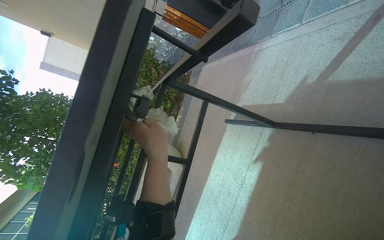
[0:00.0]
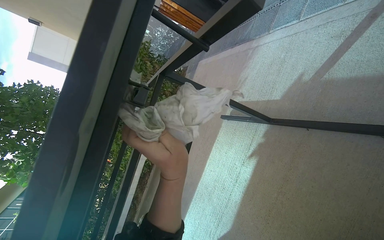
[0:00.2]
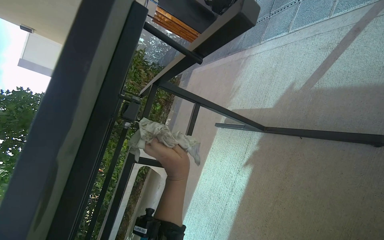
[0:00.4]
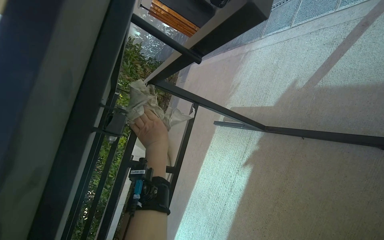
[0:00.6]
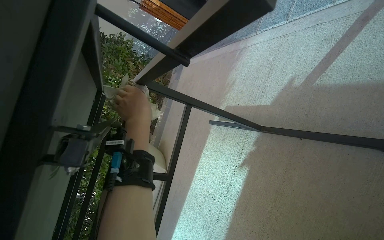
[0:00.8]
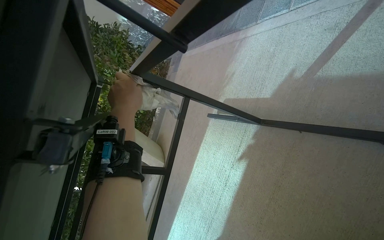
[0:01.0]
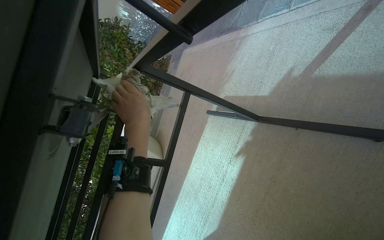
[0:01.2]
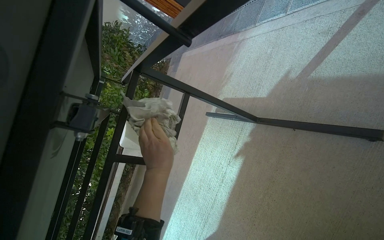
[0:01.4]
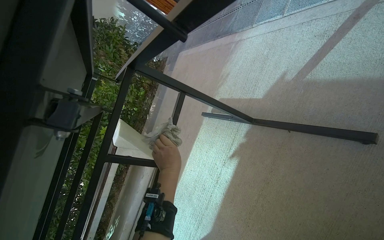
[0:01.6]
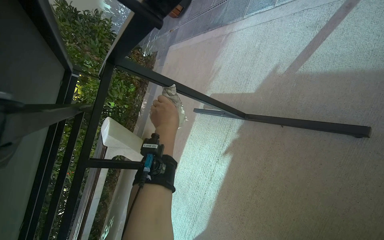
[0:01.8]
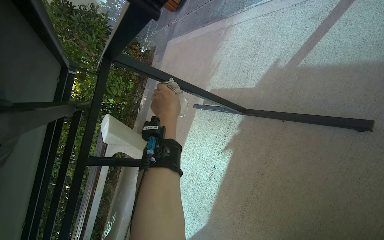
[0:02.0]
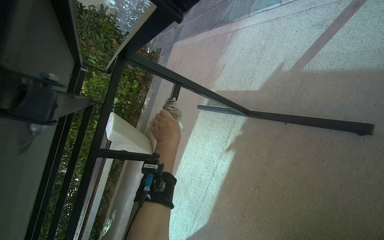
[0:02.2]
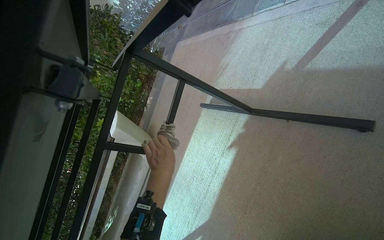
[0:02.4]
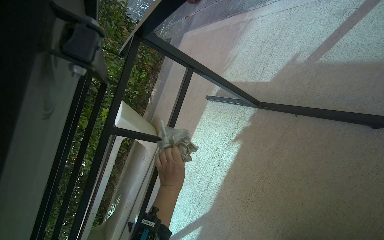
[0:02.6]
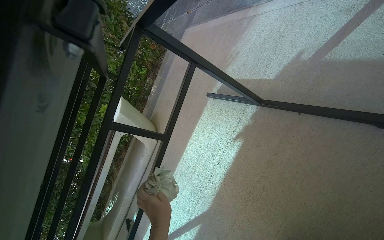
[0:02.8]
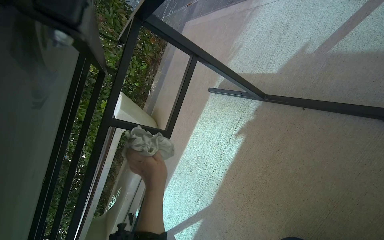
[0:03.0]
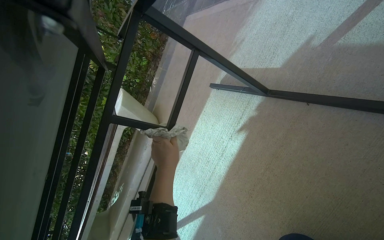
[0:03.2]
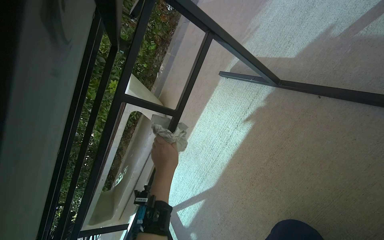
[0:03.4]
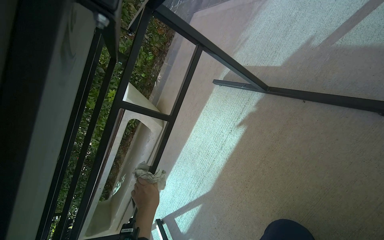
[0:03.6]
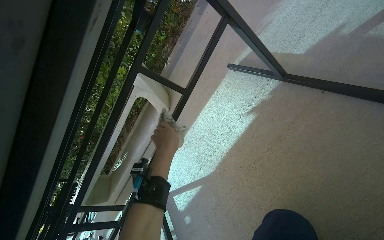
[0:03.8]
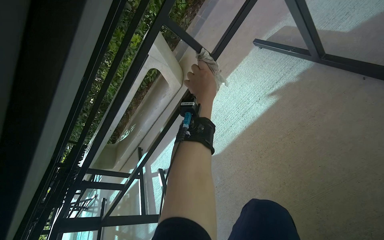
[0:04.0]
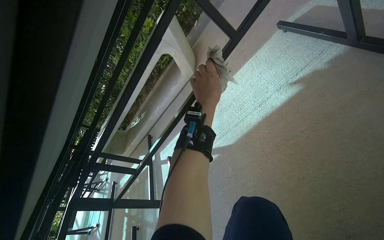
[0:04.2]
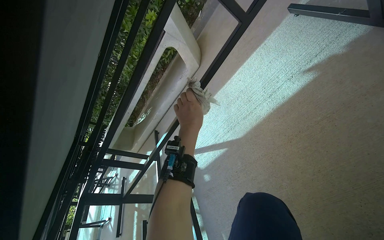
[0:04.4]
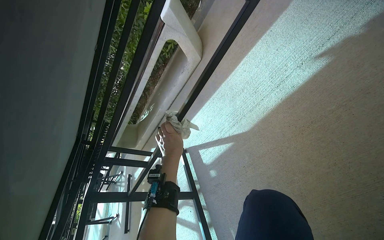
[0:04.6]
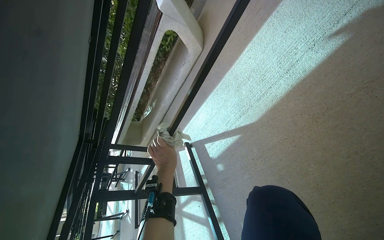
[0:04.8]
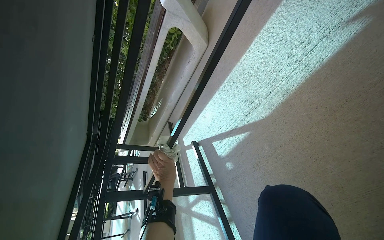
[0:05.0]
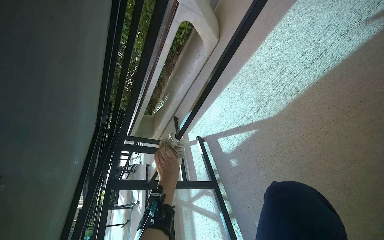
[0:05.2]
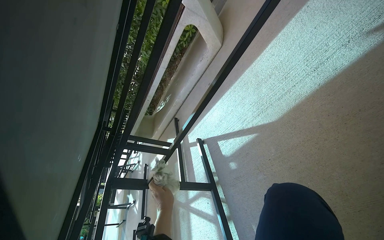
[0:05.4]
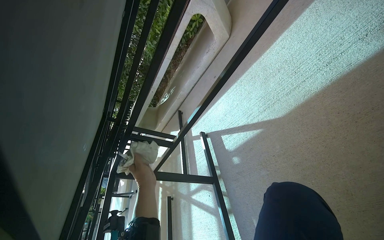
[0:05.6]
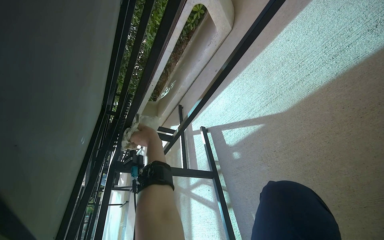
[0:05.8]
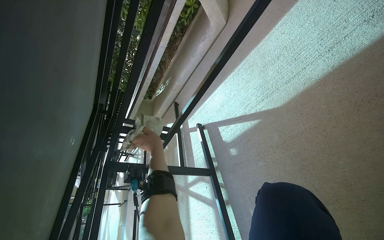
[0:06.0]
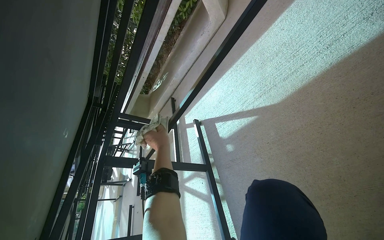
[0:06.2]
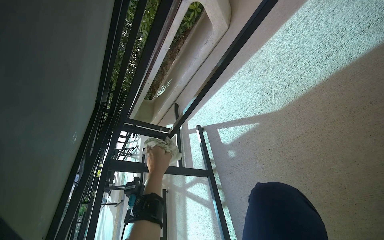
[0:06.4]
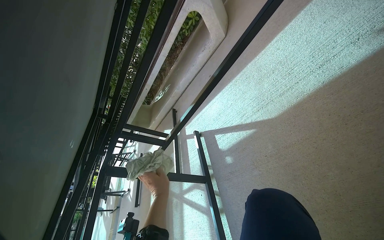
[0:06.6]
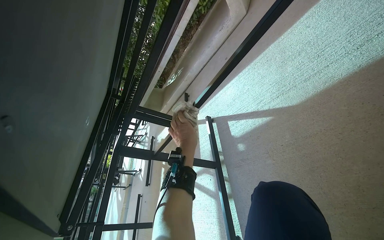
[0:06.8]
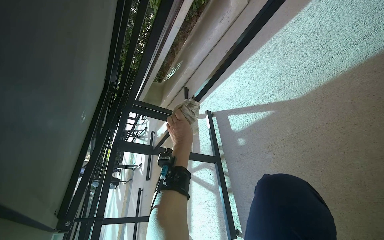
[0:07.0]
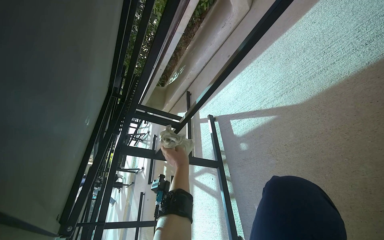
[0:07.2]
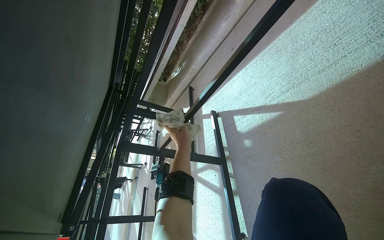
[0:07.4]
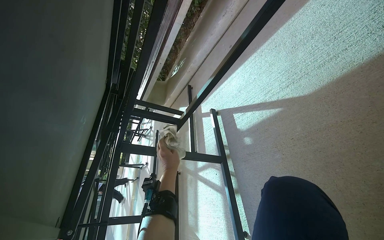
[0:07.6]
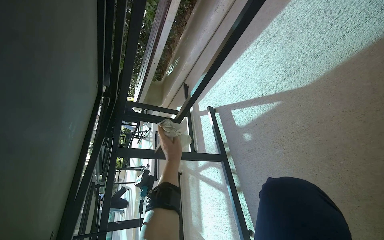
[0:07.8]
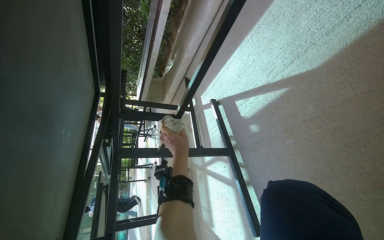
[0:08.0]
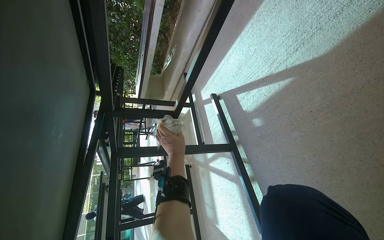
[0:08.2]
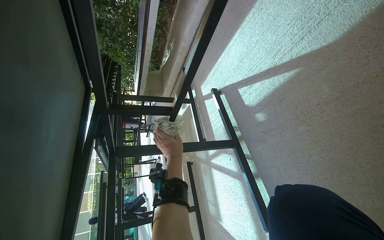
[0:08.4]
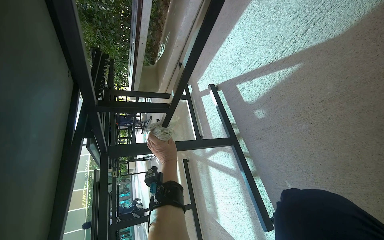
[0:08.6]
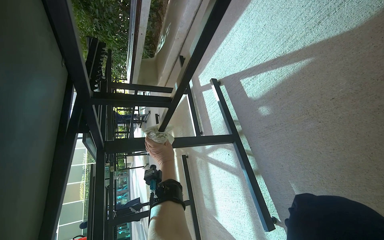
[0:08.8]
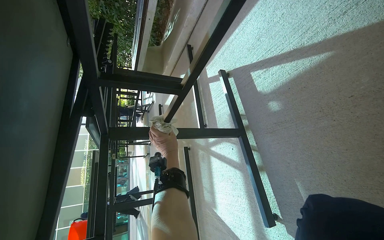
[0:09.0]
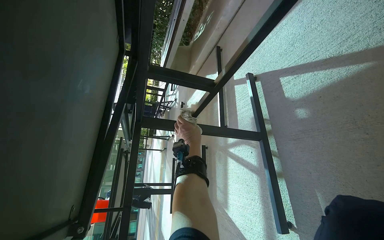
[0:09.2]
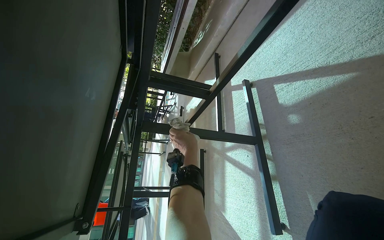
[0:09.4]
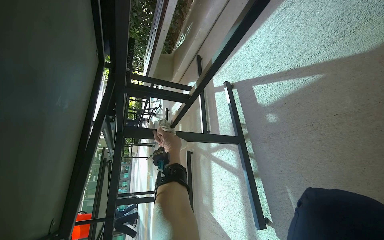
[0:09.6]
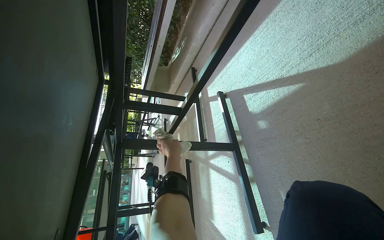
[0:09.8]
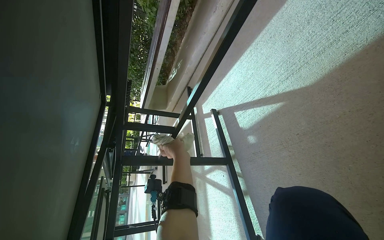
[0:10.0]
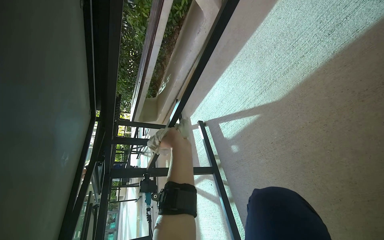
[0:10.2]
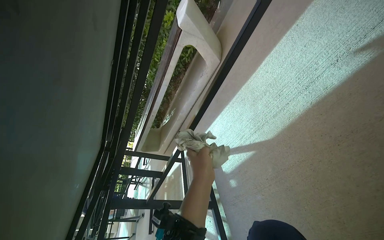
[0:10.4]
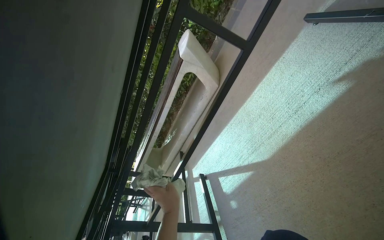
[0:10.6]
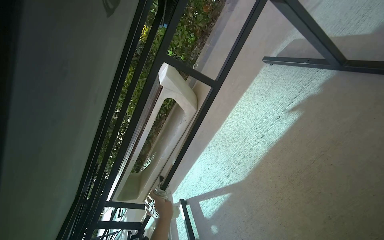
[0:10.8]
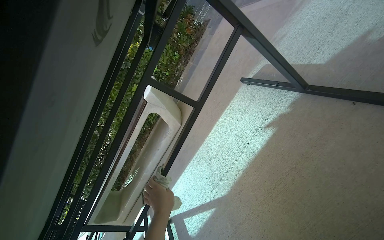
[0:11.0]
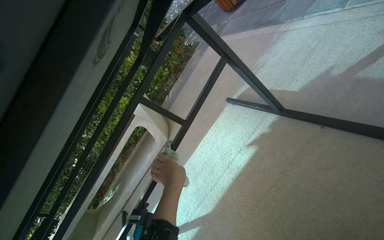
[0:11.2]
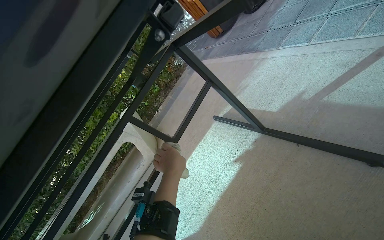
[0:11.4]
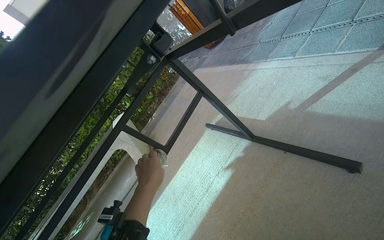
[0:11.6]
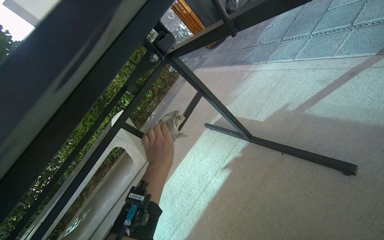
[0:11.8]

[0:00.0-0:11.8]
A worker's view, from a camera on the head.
Job: wiping surfaces.
The whole recording: Wiping underside of outdoor table. The worker wipes the underside of an outdoor table with a cloth.
0:01.4 to 0:03.0: The left hand moves up and down the picture over roughly 30 cm, changing direction 2 times.
0:03.0 to 0:04.4: The wearer looks some 20 degrees further downward. The left hand goes up and down the picture, roughly 35 cm each way, reversing 2 times.
0:04.4 to 0:06.0: The left hand goes roughly 25 cm to the left and farther from the camera, and travels down the picture and back again, roughly 30 cm each way.
0:06.0 to 0:07.4: The left hand moves up and down the picture over roughly 15 cm, changing direction 2 times.
0:07.4 to 0:08.8: The left hand goes some 15 cm down the picture.
0:08.8 to 0:10.4: The wearer looks approximately 25 degrees further upward. The left hand moves nearer to the camera and to the right, roughly 50 cm.
0:10.4 to 0:11.8: The view pans to the right by about 25 degrees. The wearer looks approximately 40 degrees further upward.

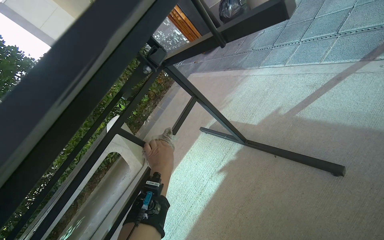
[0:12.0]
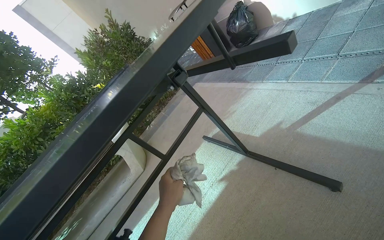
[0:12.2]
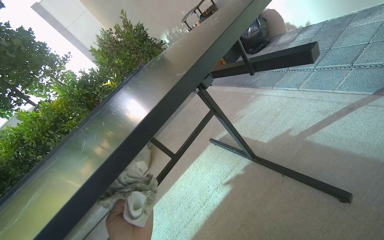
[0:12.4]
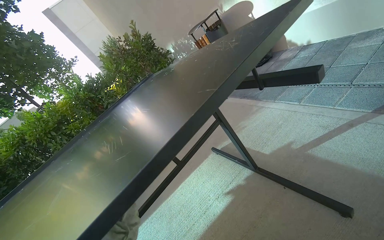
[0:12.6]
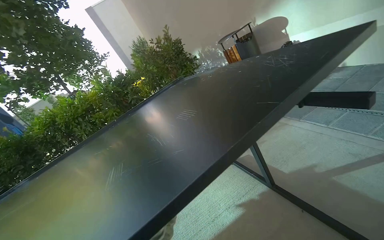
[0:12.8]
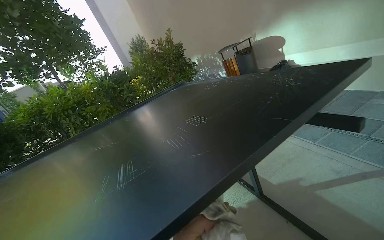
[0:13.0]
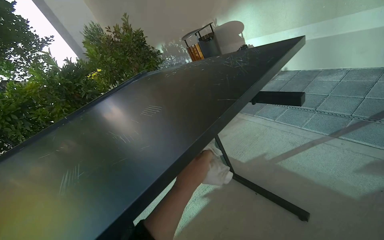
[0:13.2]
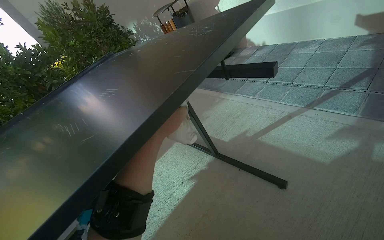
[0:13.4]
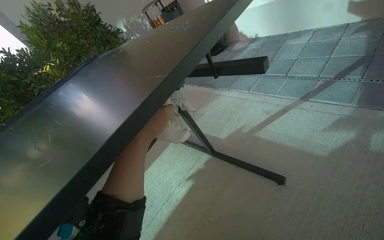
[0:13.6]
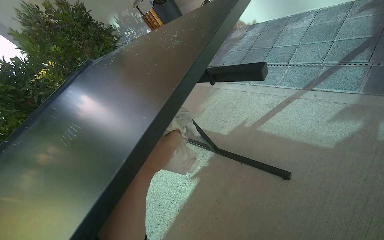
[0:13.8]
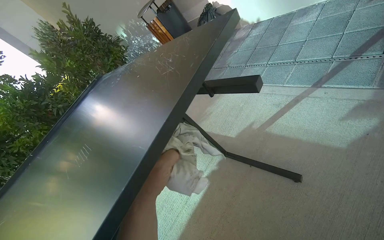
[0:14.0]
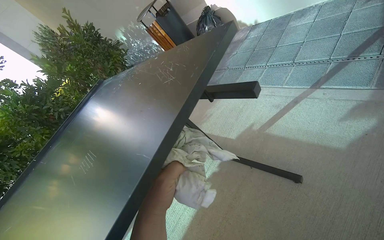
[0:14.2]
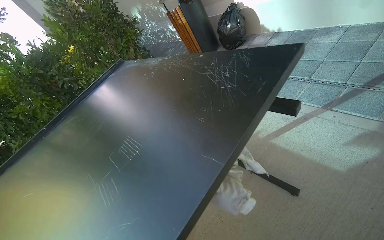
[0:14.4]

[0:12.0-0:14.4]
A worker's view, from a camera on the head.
Job: wiping surfaces.
The whole recording: Wiping underside of outdoor table. The worker wipes the underside of an outdoor table with a cloth.
0:13.2 to 0:14.4: The view tips downward by roughly 15 degrees.

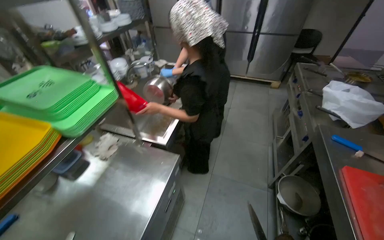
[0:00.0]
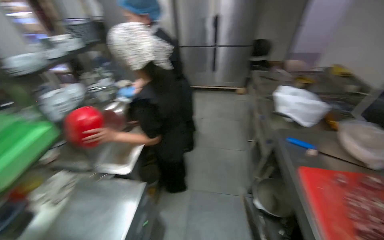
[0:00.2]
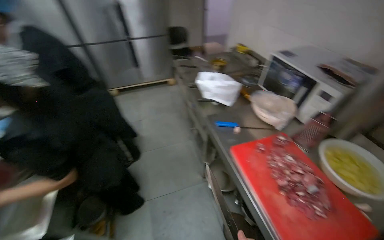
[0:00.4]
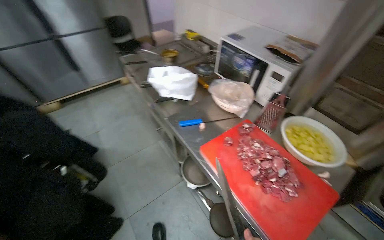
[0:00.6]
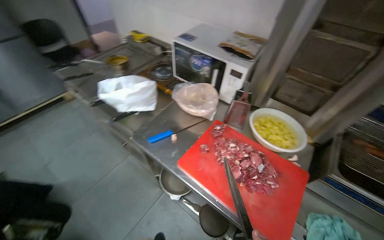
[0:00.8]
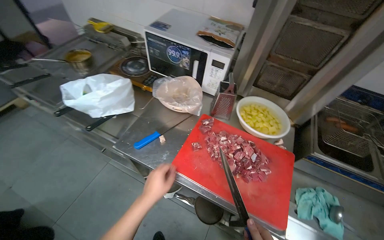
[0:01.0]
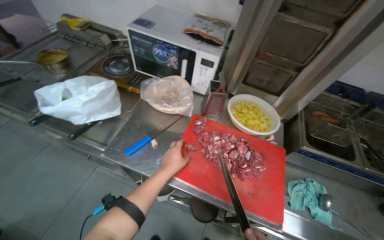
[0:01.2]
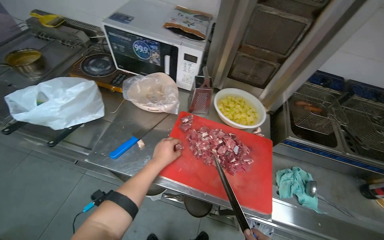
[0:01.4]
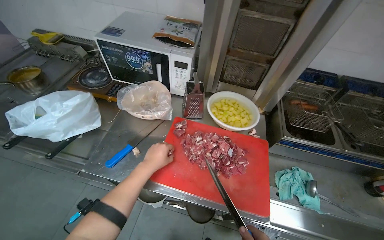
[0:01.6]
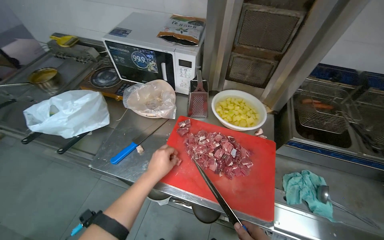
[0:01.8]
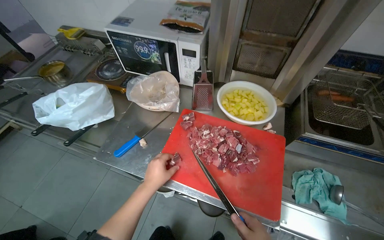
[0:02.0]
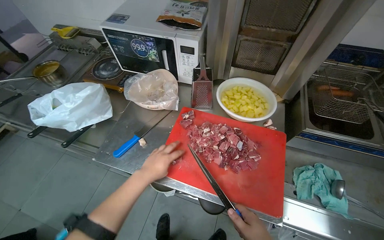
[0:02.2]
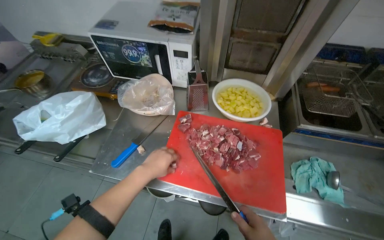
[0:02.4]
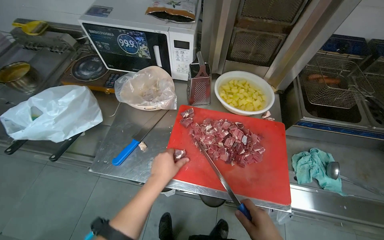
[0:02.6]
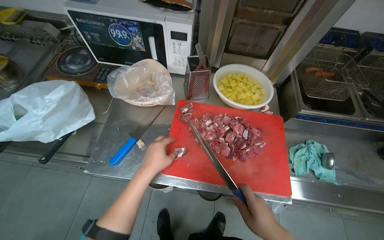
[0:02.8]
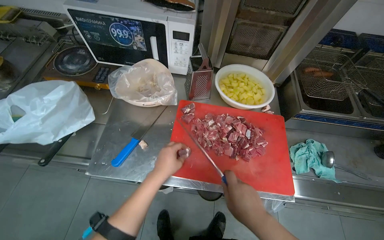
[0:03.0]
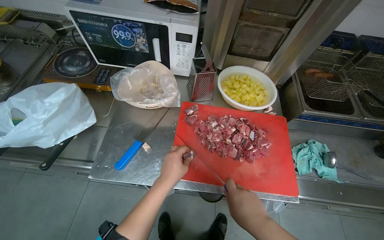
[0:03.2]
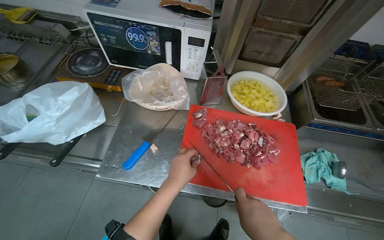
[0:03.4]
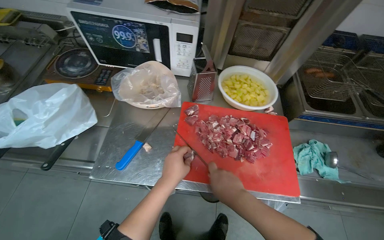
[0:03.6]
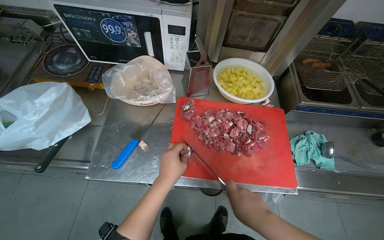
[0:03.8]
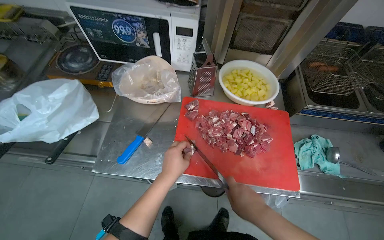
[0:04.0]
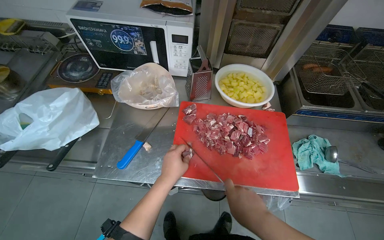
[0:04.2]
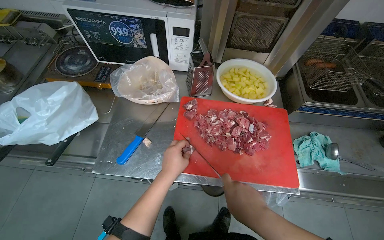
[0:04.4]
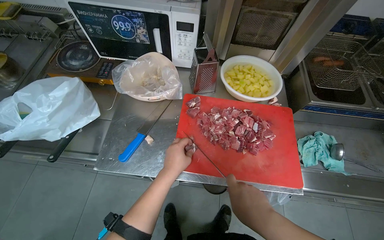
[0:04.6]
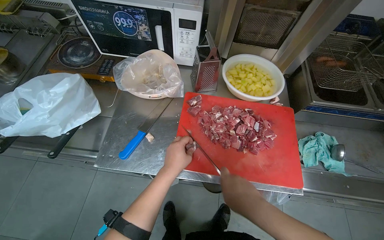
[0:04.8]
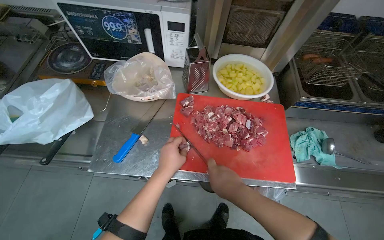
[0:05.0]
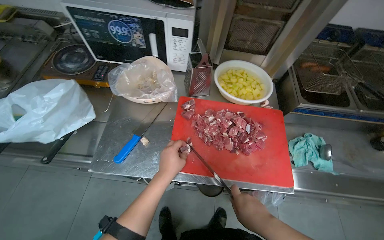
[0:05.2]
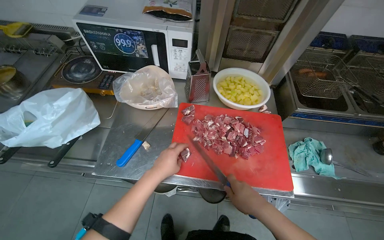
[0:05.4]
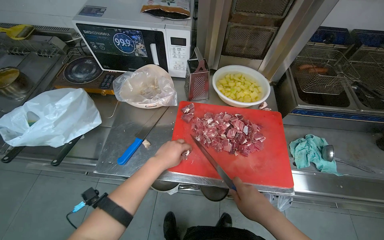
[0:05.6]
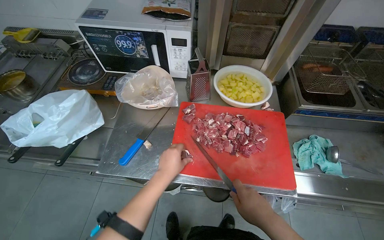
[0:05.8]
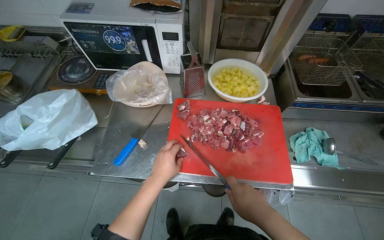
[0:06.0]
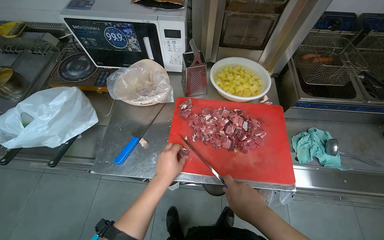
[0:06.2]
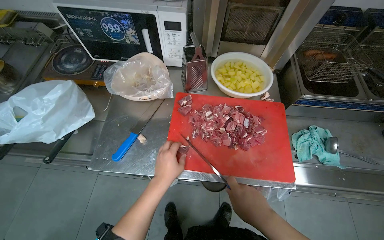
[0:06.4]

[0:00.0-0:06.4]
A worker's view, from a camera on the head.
Job: preparing food.
The whole recording: Cutting meat on chopping board. The worker continues cutting pieces of meat on a red chopping board with a knife.
0:00.0 to 0:01.6: The camera travels some 60 cm. The head turns to the right by some 95 degrees.
0:03.2 to 0:06.4: The hands work in one place, with small movements.
